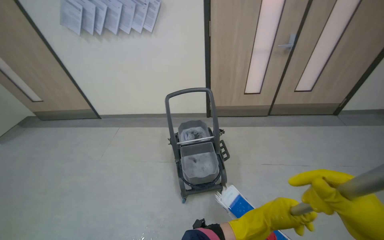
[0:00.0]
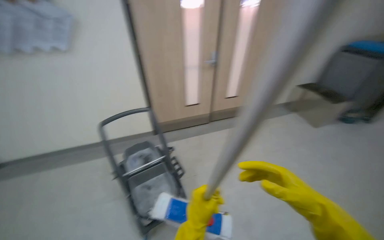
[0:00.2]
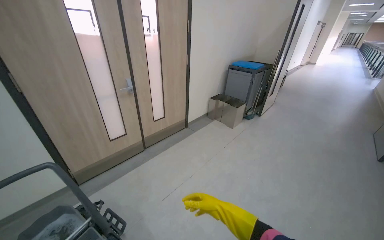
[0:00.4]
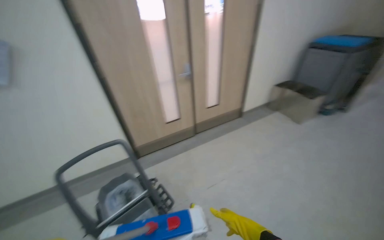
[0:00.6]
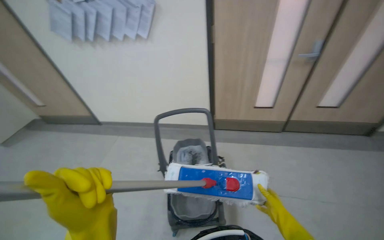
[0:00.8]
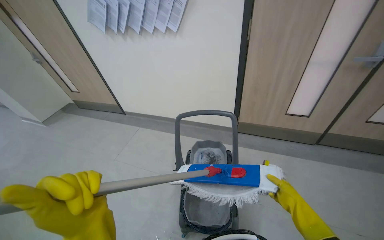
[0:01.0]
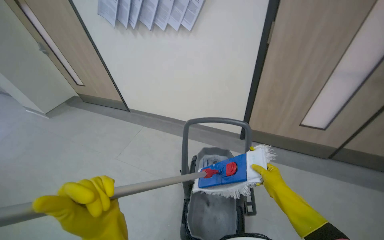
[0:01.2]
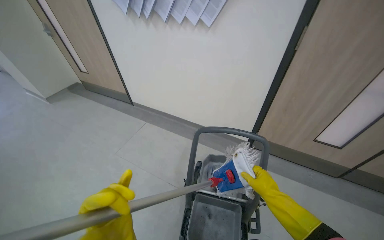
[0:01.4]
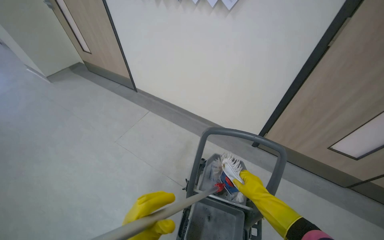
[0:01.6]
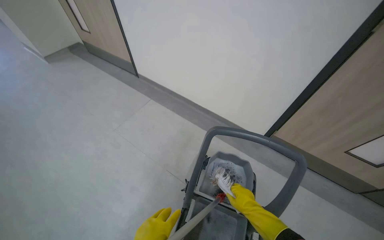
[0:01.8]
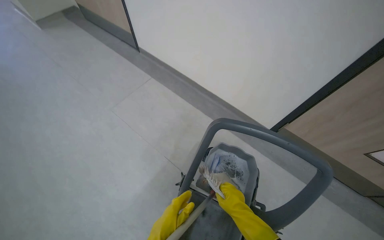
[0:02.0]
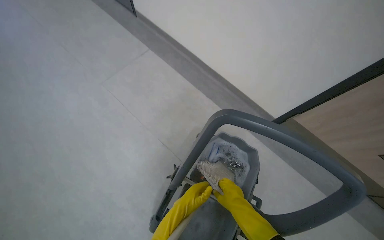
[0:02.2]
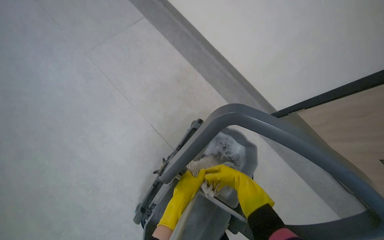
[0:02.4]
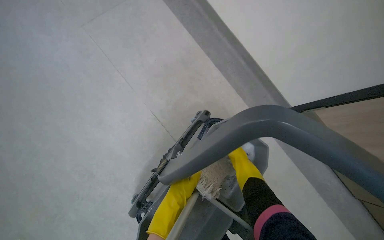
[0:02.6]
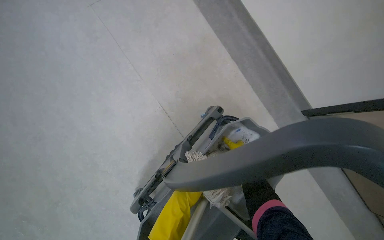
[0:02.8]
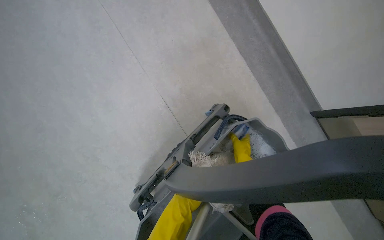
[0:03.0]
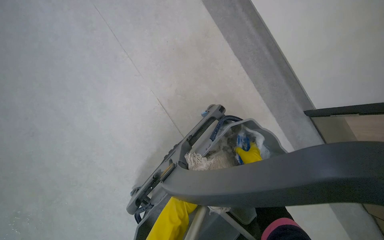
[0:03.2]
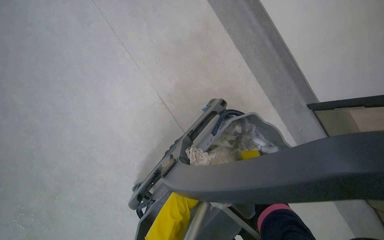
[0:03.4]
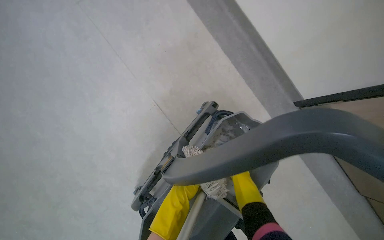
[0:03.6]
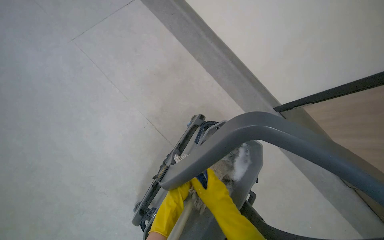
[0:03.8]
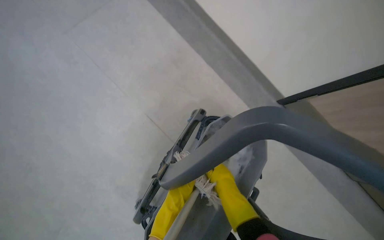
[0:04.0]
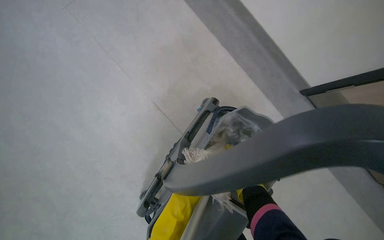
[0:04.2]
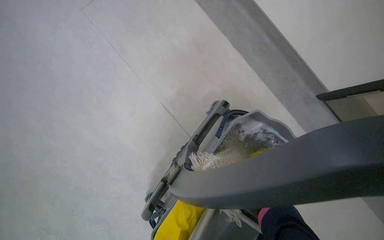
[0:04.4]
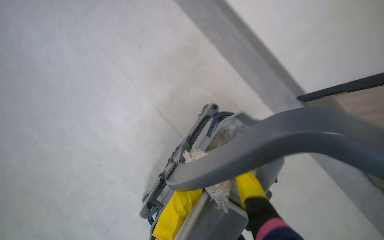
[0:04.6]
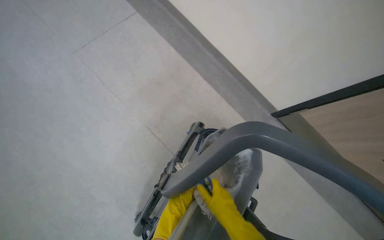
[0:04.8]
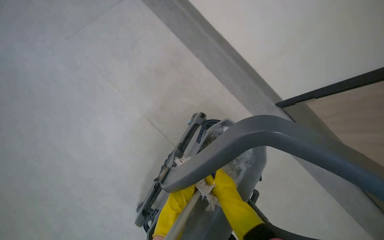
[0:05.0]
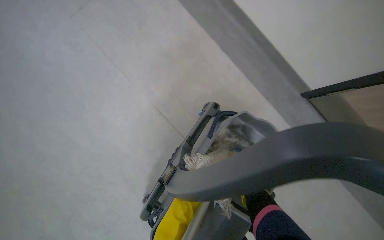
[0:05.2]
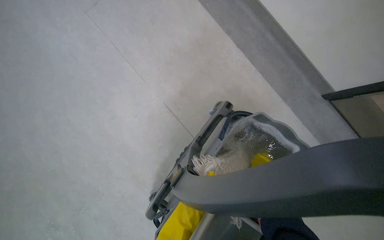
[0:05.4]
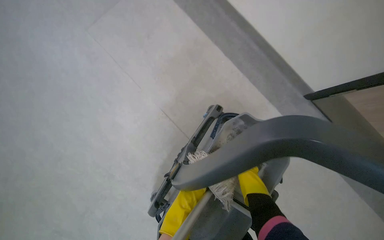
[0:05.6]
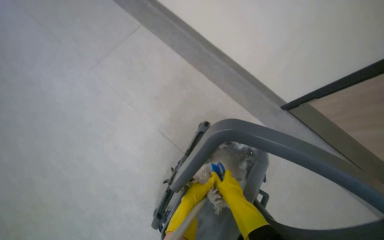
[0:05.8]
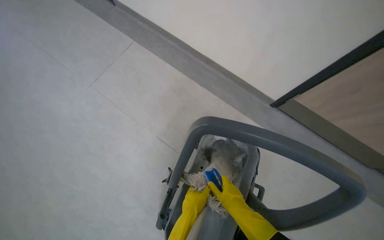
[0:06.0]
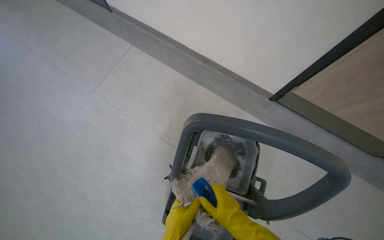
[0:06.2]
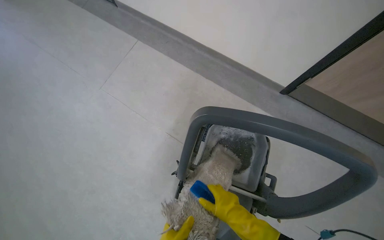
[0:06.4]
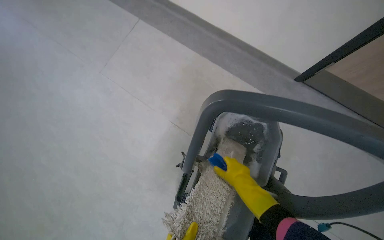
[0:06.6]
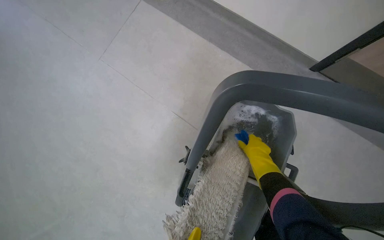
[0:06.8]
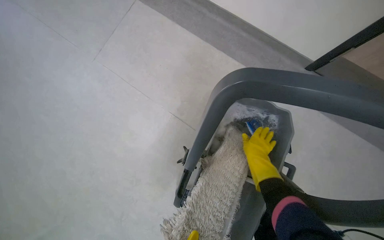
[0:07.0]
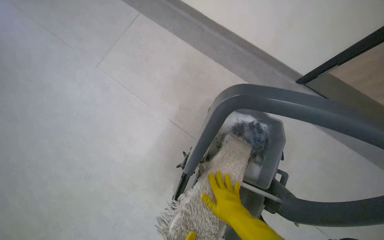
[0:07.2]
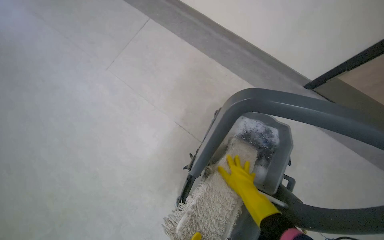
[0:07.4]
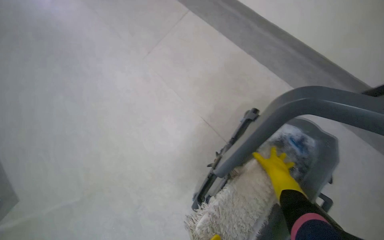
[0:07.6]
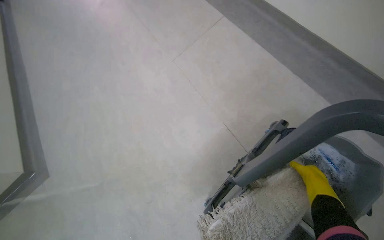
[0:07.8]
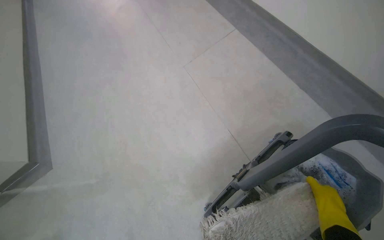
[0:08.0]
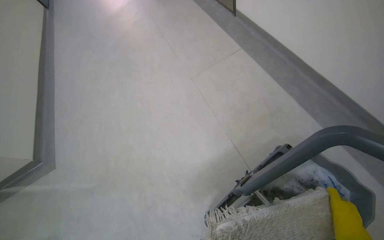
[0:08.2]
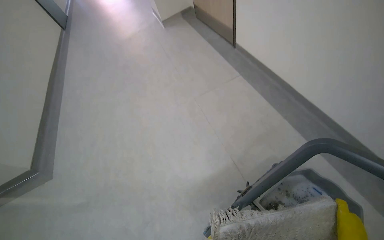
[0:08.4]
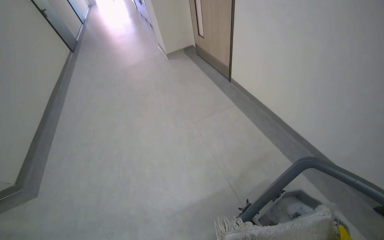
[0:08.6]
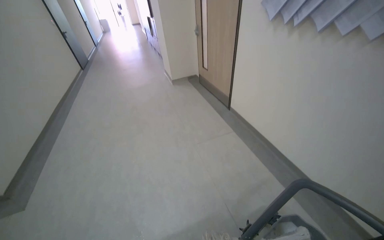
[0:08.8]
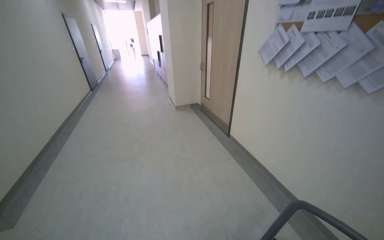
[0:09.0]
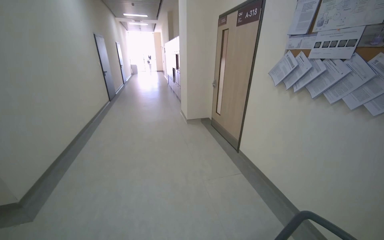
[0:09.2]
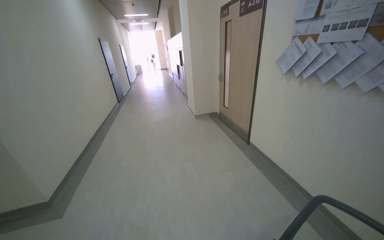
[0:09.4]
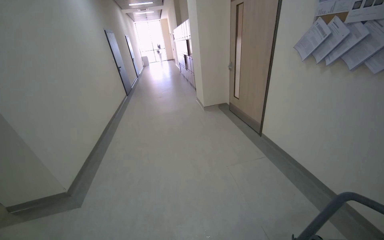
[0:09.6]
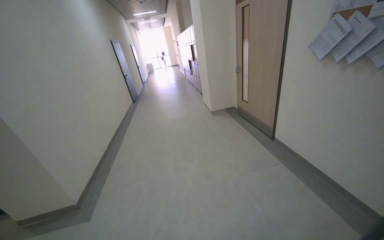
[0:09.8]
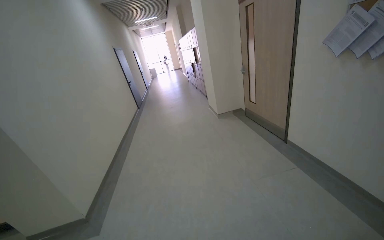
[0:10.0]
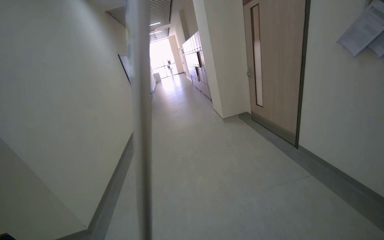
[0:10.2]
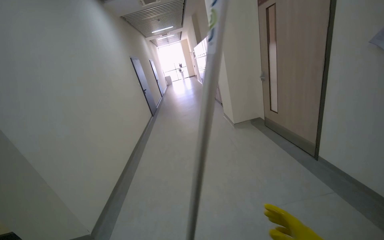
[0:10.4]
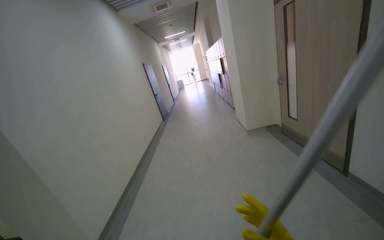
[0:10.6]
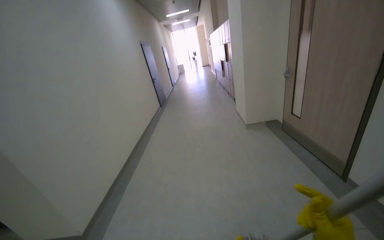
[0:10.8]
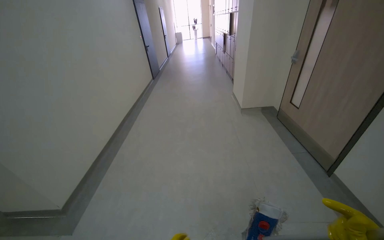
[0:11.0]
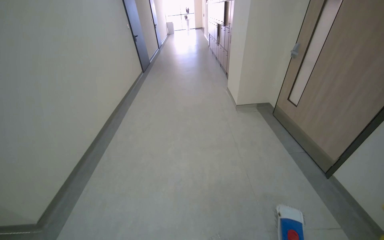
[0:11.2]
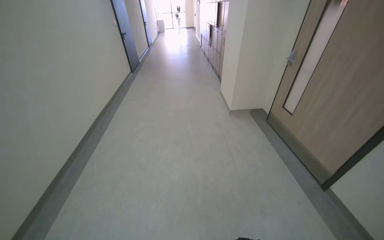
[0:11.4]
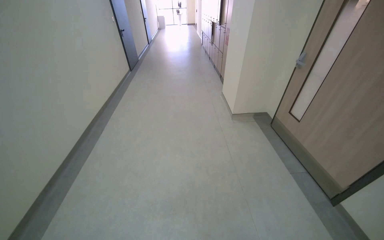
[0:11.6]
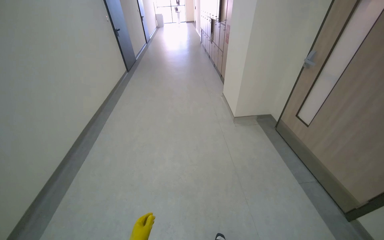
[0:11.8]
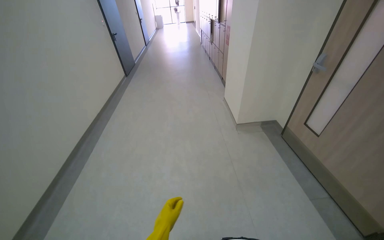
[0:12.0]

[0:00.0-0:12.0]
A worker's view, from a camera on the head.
Job: mopping floor.
The whole recording: Mopping hallway floor. The worker mops the hallway floor using a flat mop and a bucket.
0:00.0 to 0:01.6: The head travels about 50 cm. The wearer's head swings roughly 25 degrees to the left.
0:01.6 to 0:03.0: The wearer moves approximately 70 cm. The camera pitches downward, by roughly 35 degrees. The scene rotates clockwise by roughly 25 degrees.
0:04.4 to 0:06.0: The right hand goes nearer and farther, roughly 15 cm each way, reversing 2 times.
0:06.0 to 0:07.6: The camera is aimed roughly 15 degrees further to the left.
0:07.6 to 0:09.0: The wearer moves roughly 70 cm. The view tilts roughly 45 degrees upward. The scene rotates clockwise by roughly 30 degrees.
0:09.0 to 0:10.4: The view pans to the left by some 20 degrees.
0:10.4 to 0:12.0: The camera is carried some 1.5 m. The wearer looks some 20 degrees further downward.

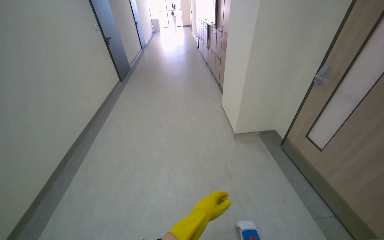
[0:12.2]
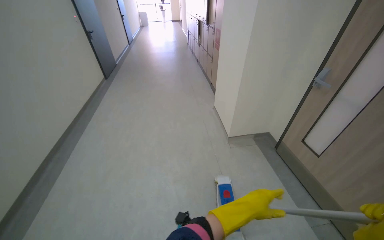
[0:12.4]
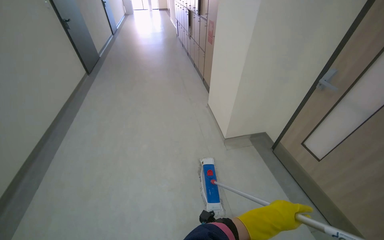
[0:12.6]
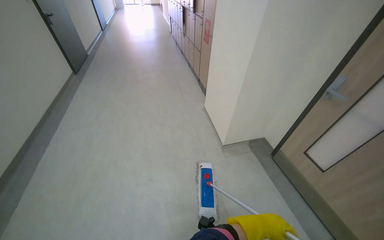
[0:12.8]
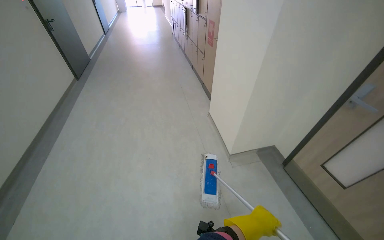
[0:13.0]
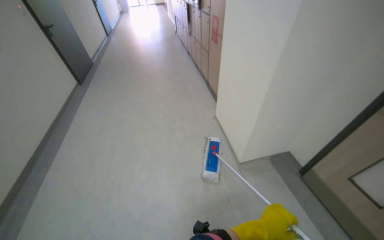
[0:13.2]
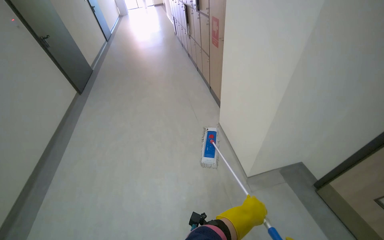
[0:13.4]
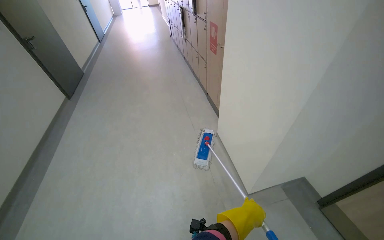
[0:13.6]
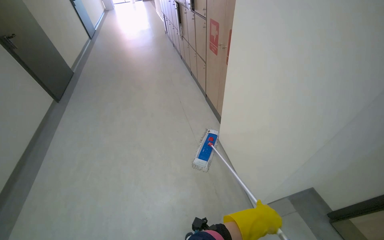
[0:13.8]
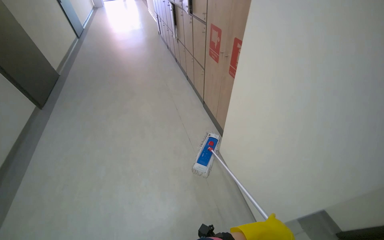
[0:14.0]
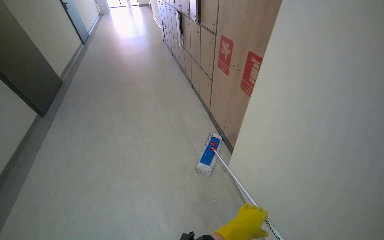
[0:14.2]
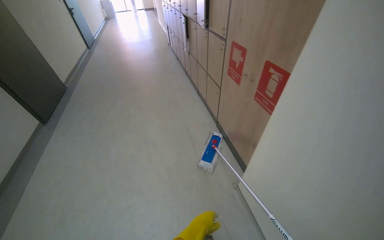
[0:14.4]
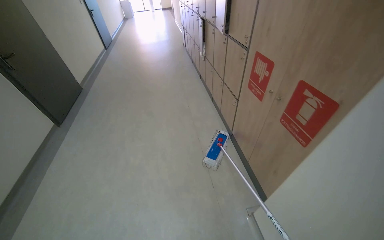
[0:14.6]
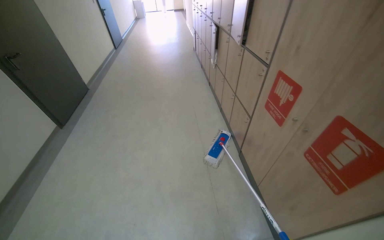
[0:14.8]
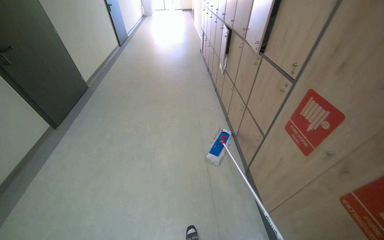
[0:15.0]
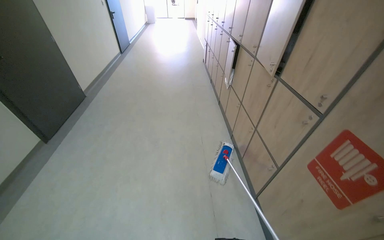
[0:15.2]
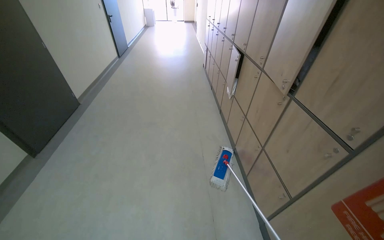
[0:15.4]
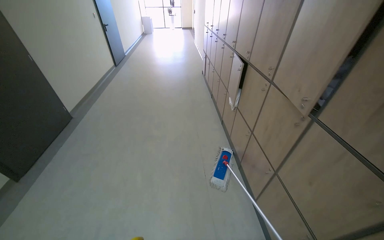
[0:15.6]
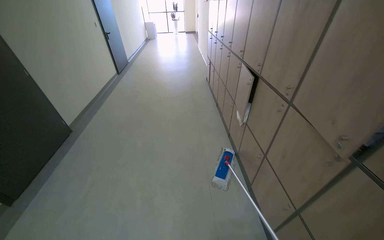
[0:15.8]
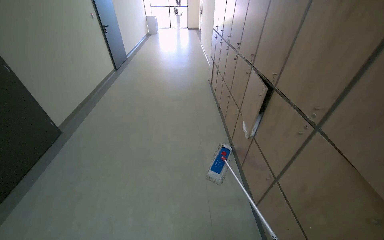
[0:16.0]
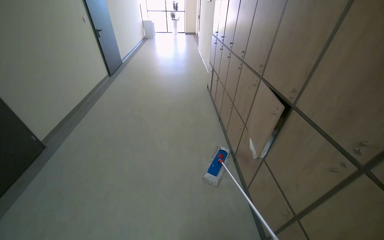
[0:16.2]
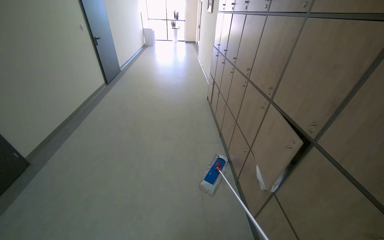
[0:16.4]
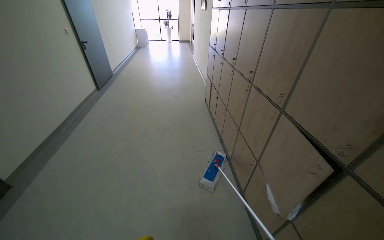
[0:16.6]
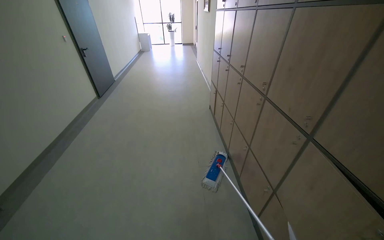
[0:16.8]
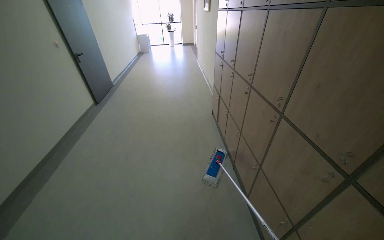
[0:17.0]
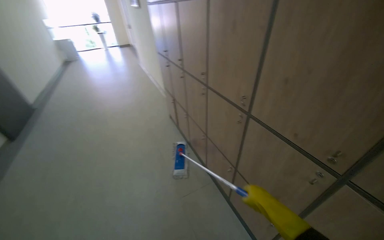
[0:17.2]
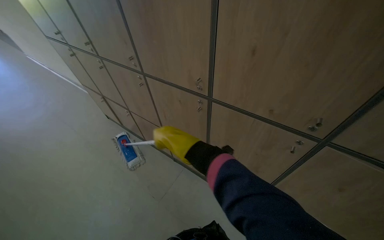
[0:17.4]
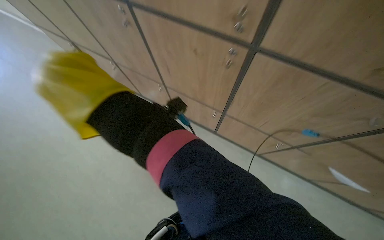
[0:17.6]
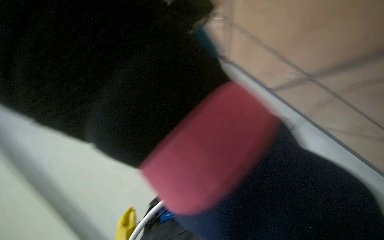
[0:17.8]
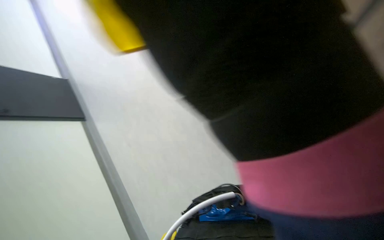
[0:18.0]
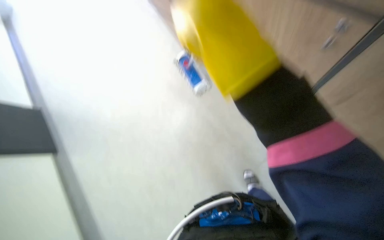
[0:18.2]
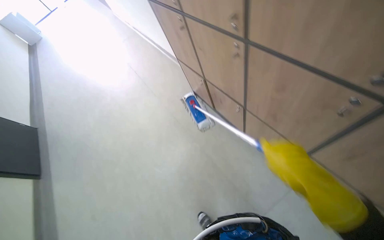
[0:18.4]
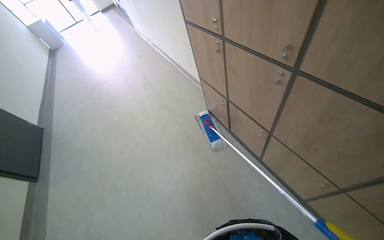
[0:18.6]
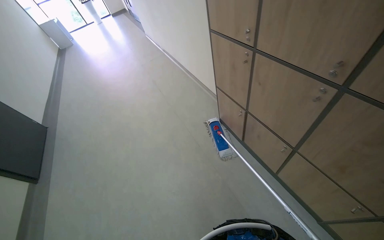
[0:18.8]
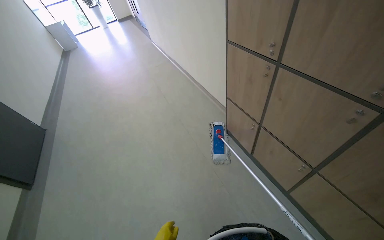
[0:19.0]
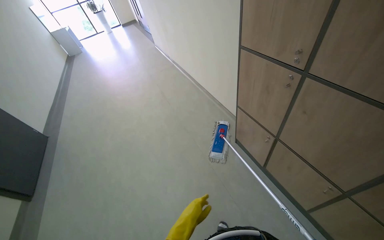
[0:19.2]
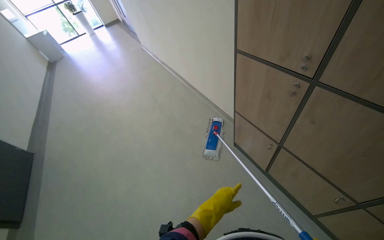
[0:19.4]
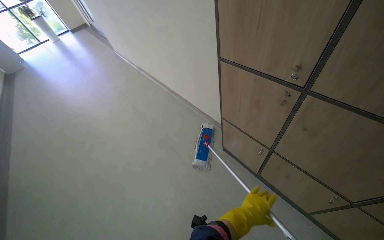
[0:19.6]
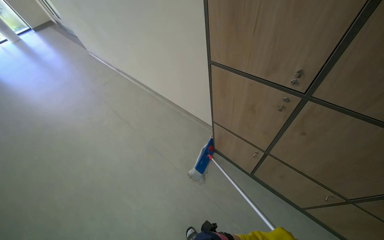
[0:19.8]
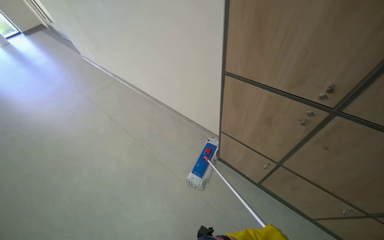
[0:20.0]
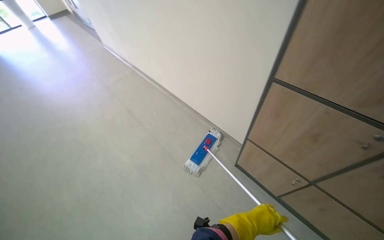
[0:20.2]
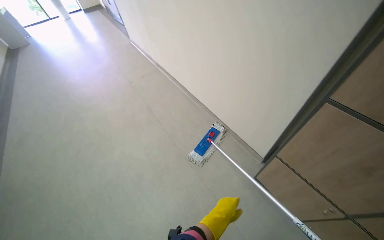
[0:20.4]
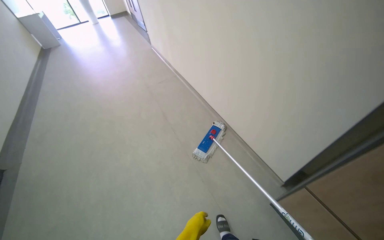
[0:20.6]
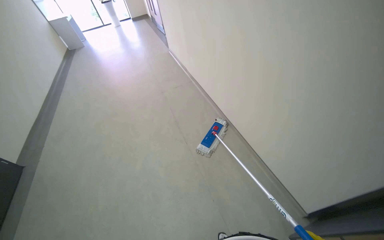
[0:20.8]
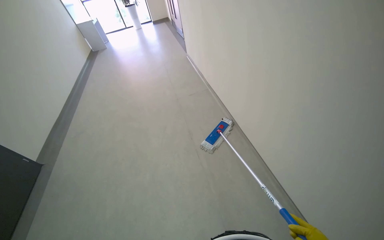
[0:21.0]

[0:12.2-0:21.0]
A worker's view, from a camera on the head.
Job: mopping floor.
The whole recording: Mopping hallway floor. The worker mops the hallway floor using a flat mop and a bucket.
0:12.2 to 0:13.6: The head travels approximately 1 m.
0:13.6 to 0:15.2: The head travels some 1.5 m.
0:15.2 to 0:16.6: The wearer moves approximately 1.5 m.
0:16.6 to 0:18.0: The camera is carried approximately 1 m. The head turns to the right by roughly 55 degrees. The view tilts approximately 35 degrees downward.
0:18.0 to 0:19.6: The camera travels approximately 70 cm. The wearer looks roughly 20 degrees further upward.
0:19.6 to 0:21.0: The wearer moves approximately 40 cm. The wearer looks roughly 25 degrees further to the left.
